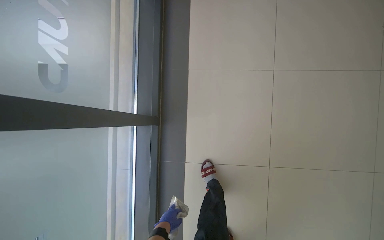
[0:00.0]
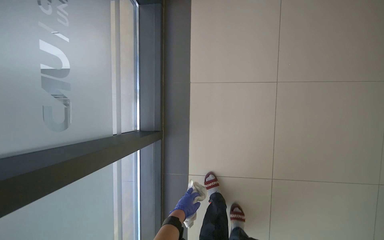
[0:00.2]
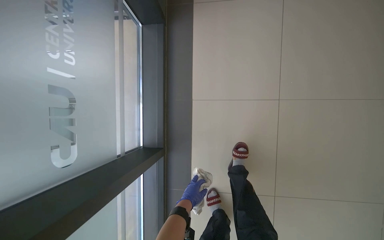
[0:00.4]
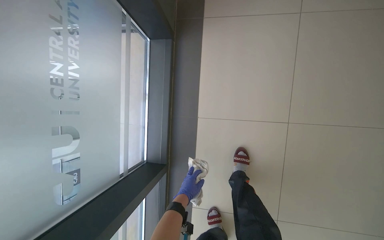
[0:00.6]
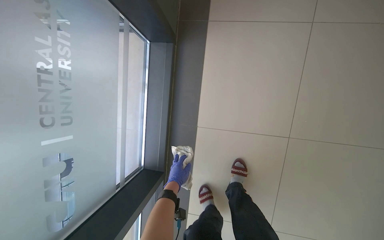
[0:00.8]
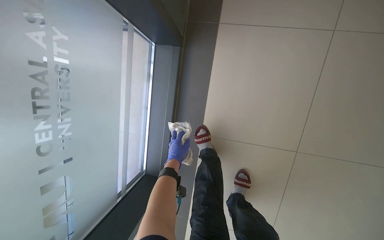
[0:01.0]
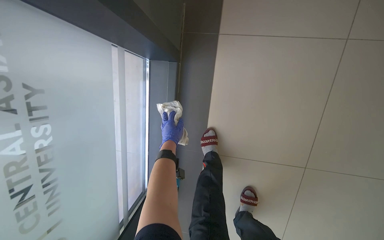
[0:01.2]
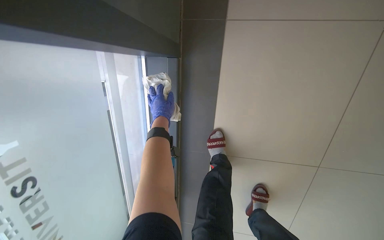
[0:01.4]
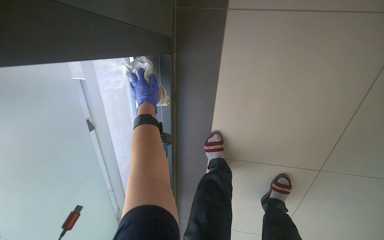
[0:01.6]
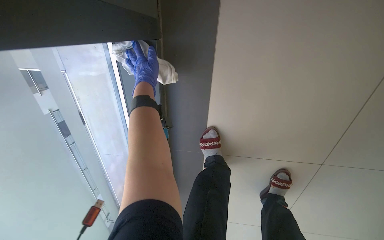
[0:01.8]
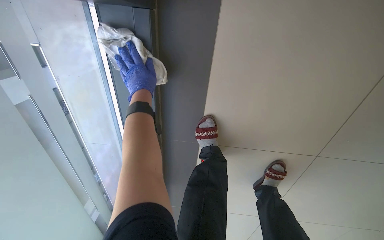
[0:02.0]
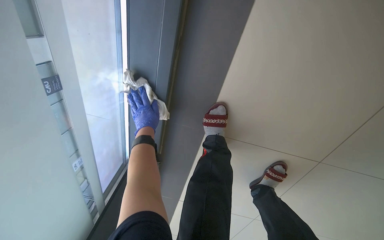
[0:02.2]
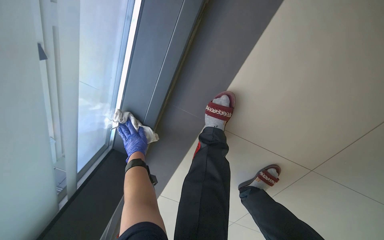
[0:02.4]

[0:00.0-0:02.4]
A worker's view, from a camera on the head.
Job: cleaning windows.
The whole recording: Wiping window frame. The worker wipes the bottom frame of a large window with a cloth.
0:00.0 to 0:01.2: The wearer moves approximately 50 cm.
0:01.2 to 0:02.4: The camera pitches downward, by some 30 degrees. The left hand goes about 30 cm farther from the camera, and travels up the picture and back again, roughly 30 cm each way.

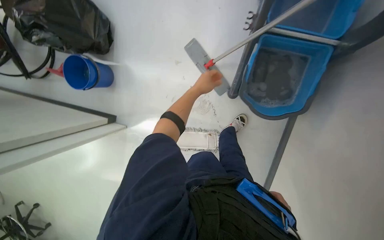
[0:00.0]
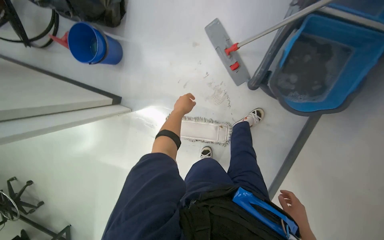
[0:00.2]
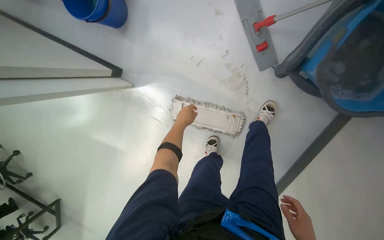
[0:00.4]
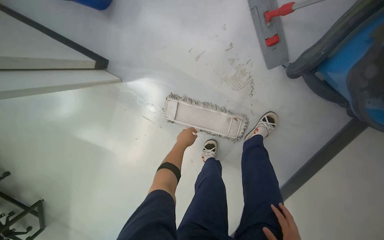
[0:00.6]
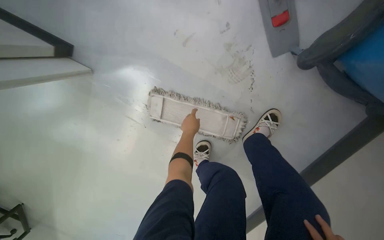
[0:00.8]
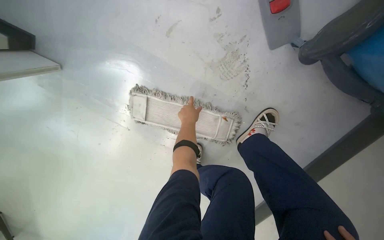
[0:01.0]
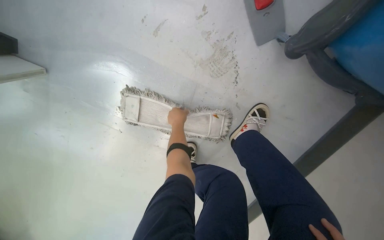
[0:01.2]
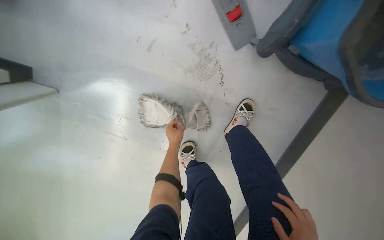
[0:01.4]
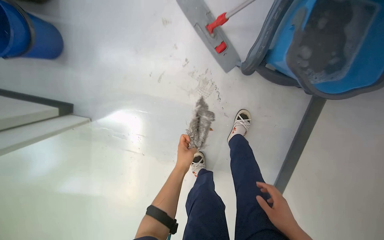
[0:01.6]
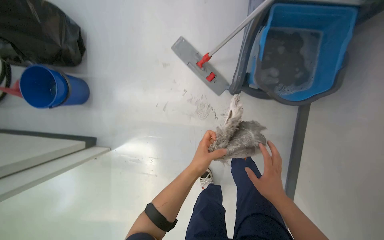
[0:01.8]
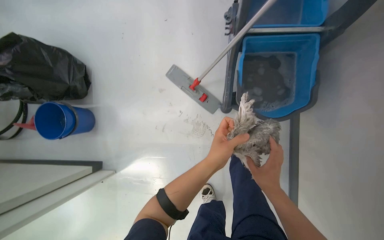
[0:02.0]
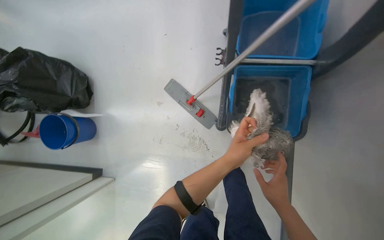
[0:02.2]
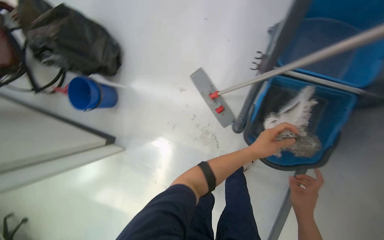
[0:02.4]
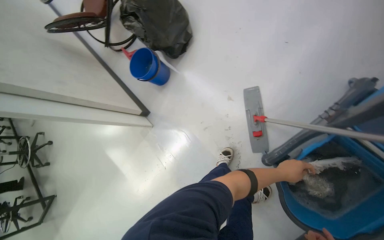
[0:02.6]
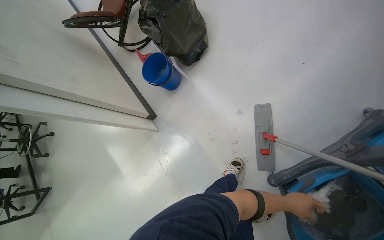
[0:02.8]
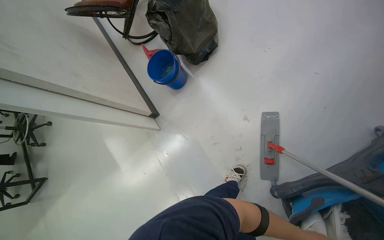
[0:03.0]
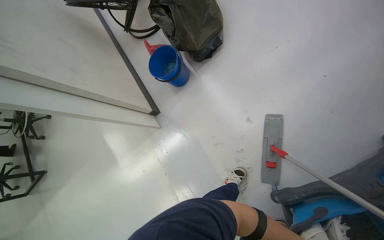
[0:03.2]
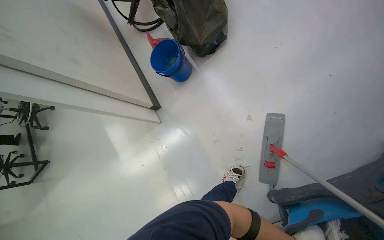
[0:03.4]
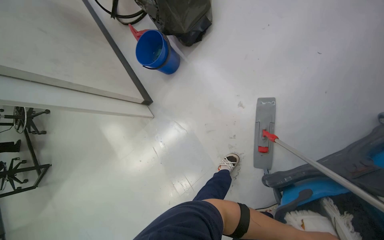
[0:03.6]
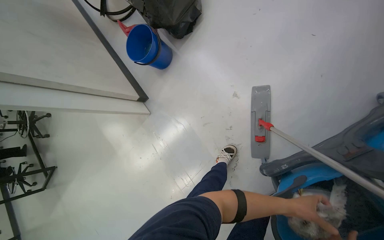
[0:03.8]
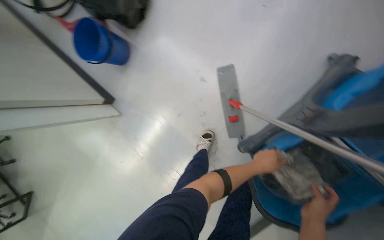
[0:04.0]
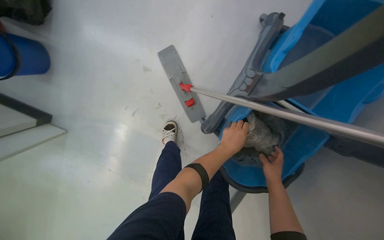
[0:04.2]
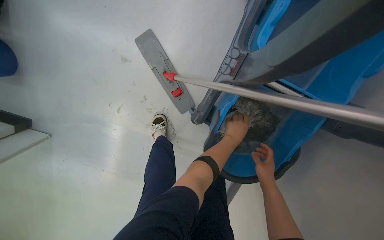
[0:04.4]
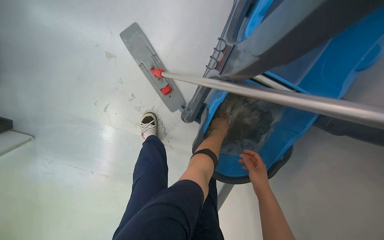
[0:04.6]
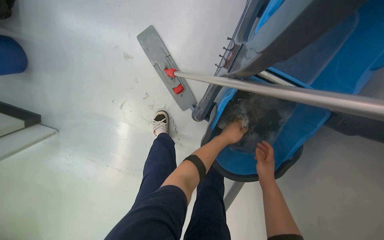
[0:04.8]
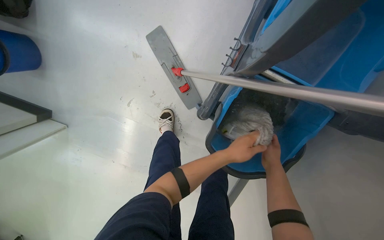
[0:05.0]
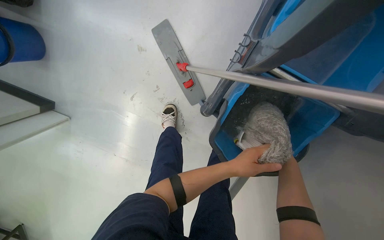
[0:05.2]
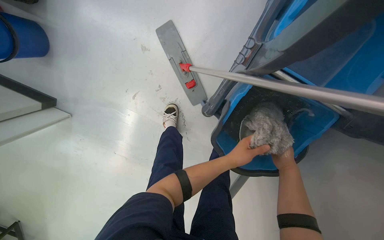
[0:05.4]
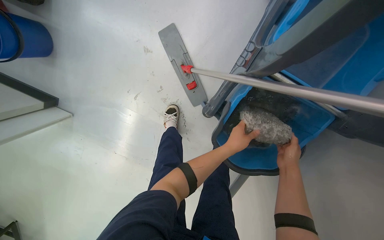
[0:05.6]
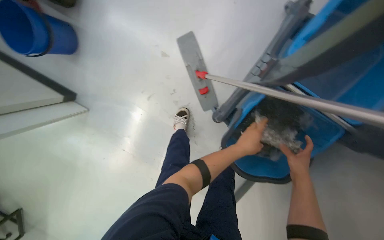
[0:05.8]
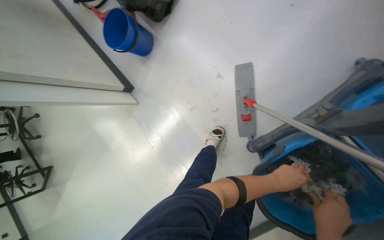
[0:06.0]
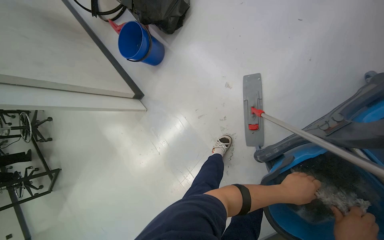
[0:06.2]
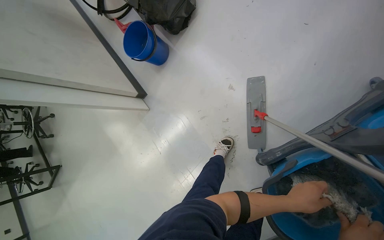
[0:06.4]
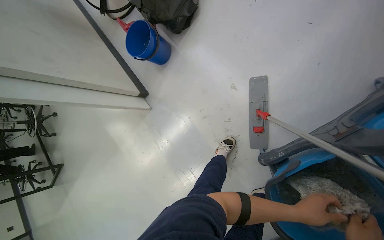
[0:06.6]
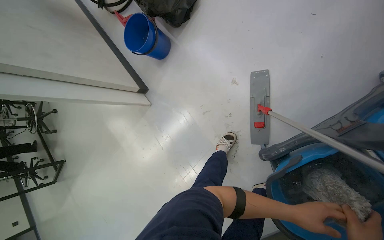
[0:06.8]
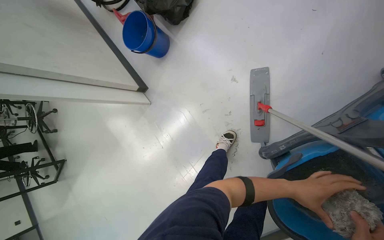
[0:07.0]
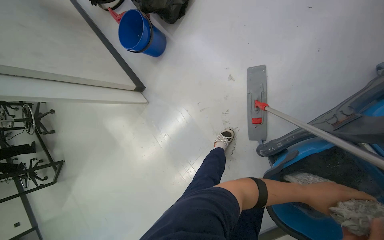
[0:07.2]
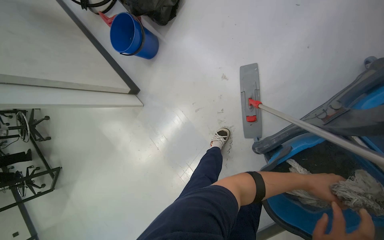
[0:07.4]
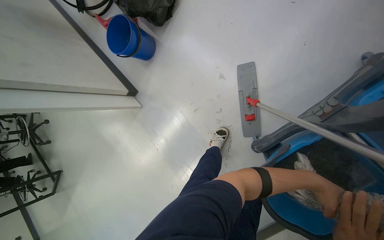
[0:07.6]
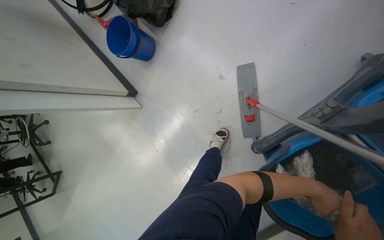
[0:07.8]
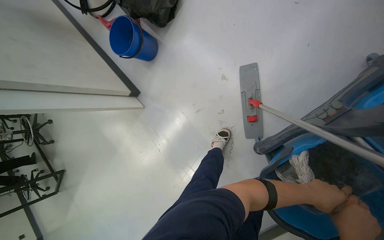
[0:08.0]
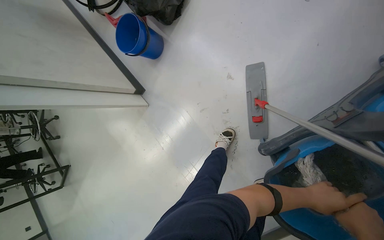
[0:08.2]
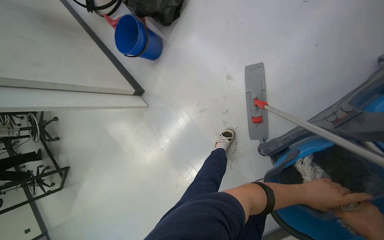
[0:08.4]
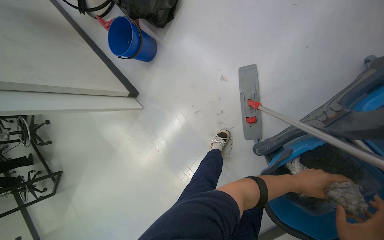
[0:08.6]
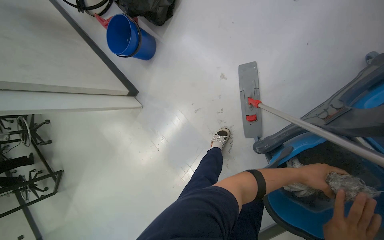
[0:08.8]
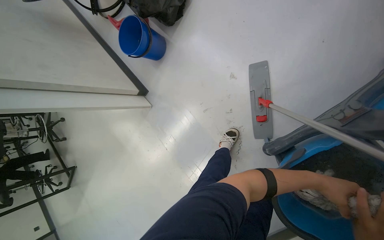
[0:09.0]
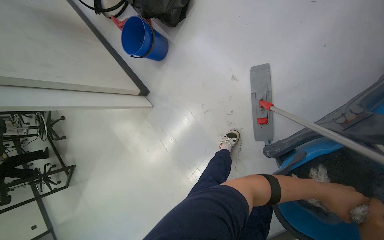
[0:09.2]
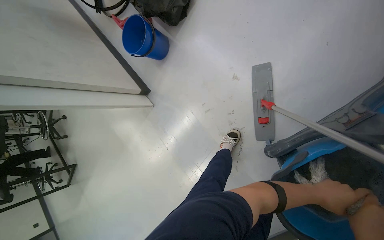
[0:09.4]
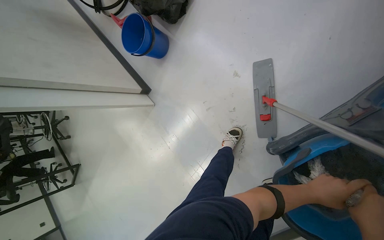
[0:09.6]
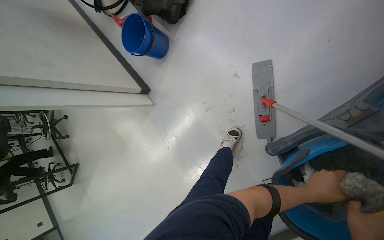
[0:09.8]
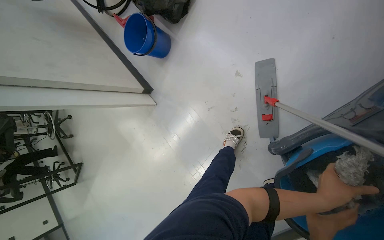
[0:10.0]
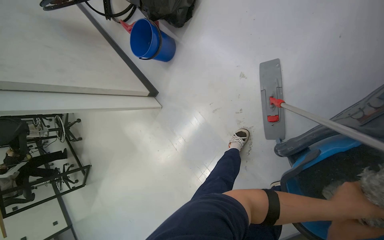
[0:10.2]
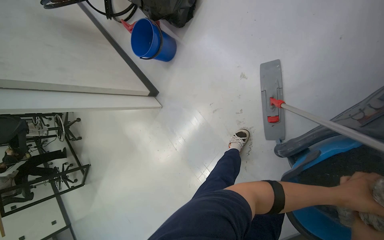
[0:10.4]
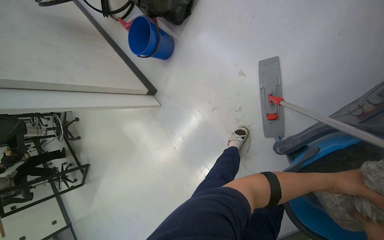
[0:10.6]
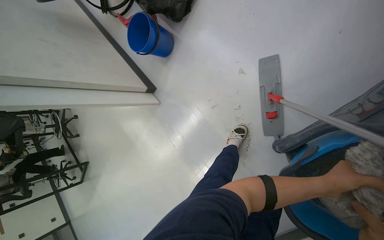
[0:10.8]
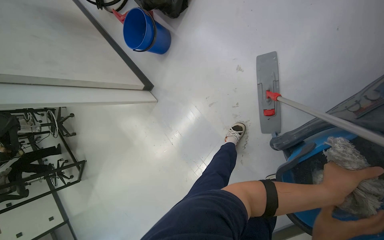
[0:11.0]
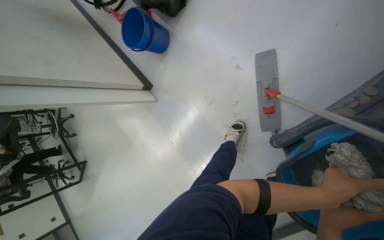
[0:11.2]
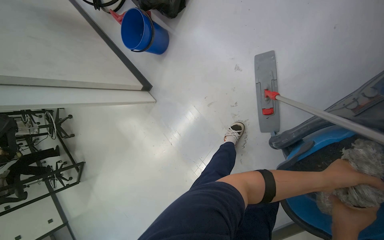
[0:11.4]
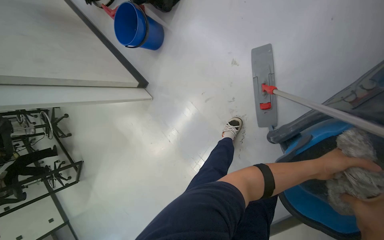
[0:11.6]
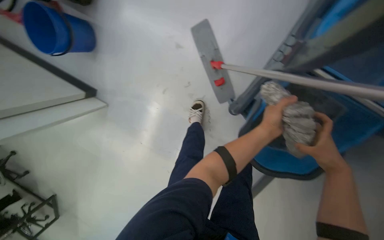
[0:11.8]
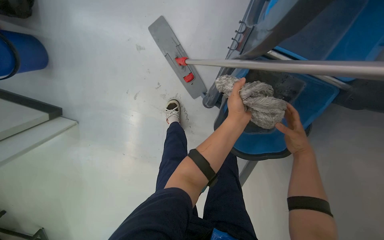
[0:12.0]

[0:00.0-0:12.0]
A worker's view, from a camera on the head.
Job: preparing cleaning supplies.
The whole recording: Changing mop head. The worker removes the dirty mop head and attaches a clean one to the mop handle.
0:00.0 to 0:01.6: The wearer moves roughly 40 cm.
0:01.6 to 0:03.0: The head turns to the left by some 45 degrees.
0:03.0 to 0:04.4: The head turns to the right by roughly 40 degrees. The view tips downward by approximately 20 degrees.
0:04.4 to 0:06.0: The head turns to the left by about 35 degrees.
0:06.0 to 0:07.6: The left hand shifts roughly 10 cm to the right.
0:10.4 to 0:12.0: The wearer's head swings approximately 35 degrees to the right.

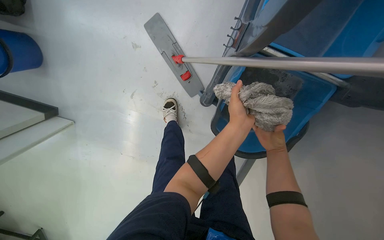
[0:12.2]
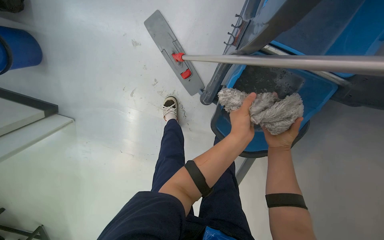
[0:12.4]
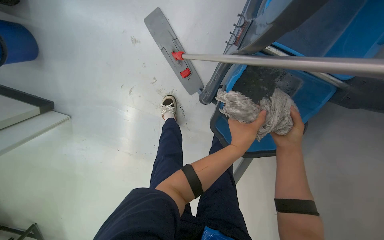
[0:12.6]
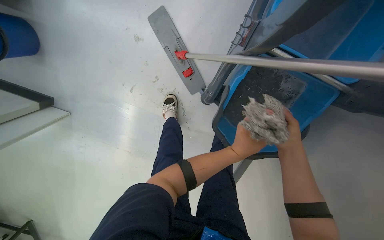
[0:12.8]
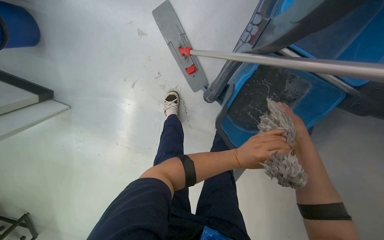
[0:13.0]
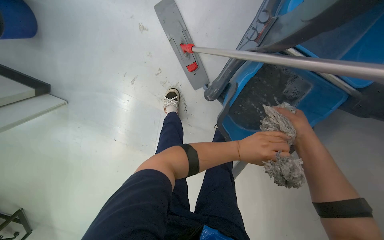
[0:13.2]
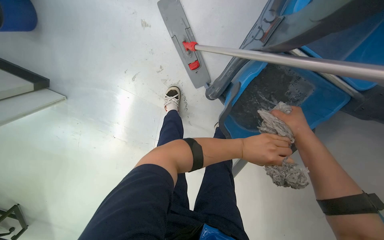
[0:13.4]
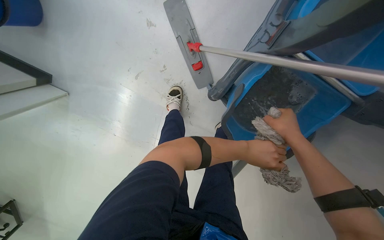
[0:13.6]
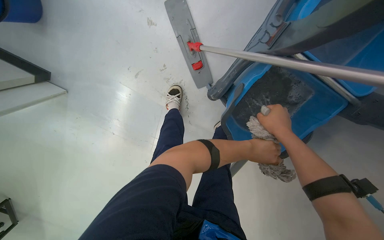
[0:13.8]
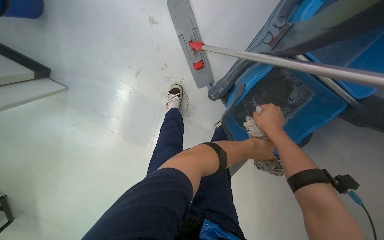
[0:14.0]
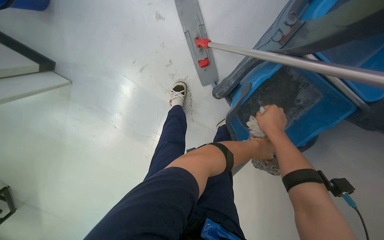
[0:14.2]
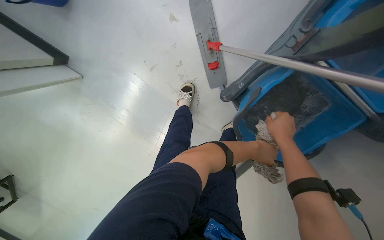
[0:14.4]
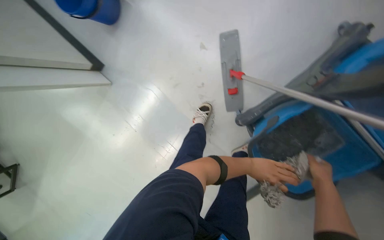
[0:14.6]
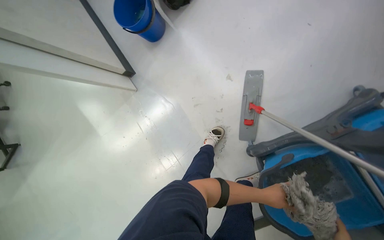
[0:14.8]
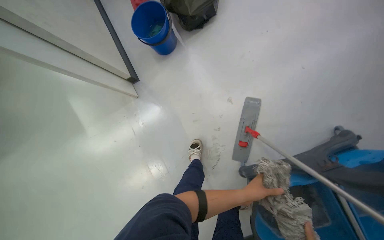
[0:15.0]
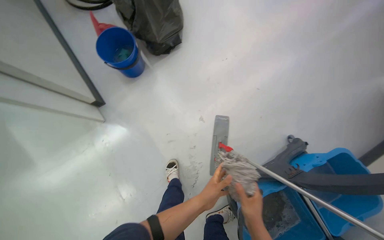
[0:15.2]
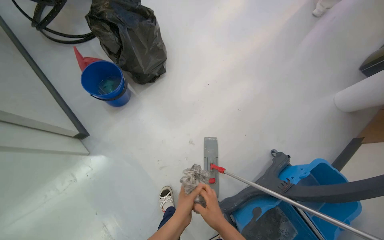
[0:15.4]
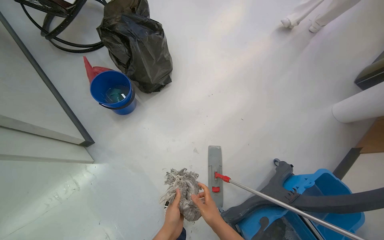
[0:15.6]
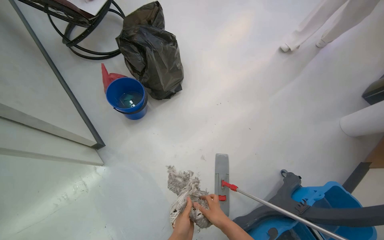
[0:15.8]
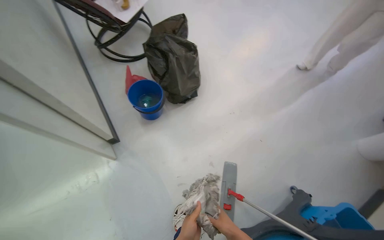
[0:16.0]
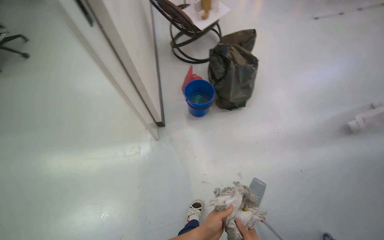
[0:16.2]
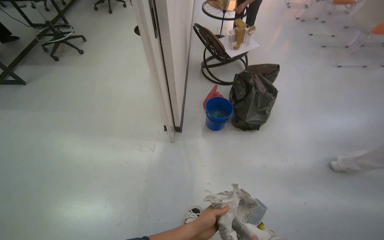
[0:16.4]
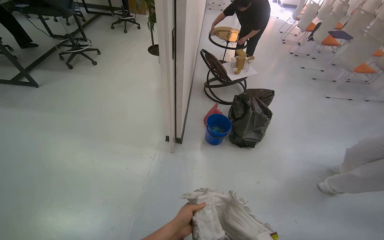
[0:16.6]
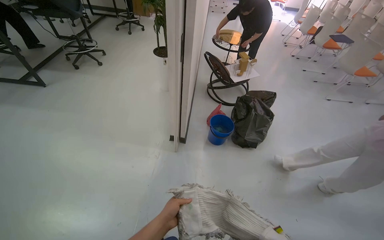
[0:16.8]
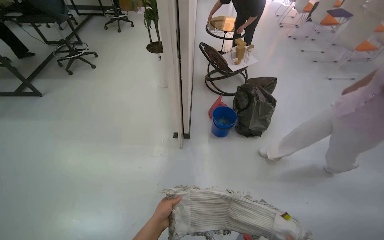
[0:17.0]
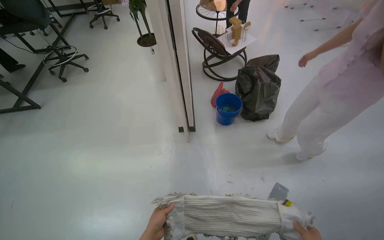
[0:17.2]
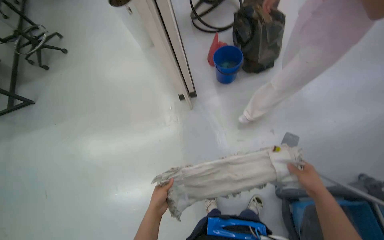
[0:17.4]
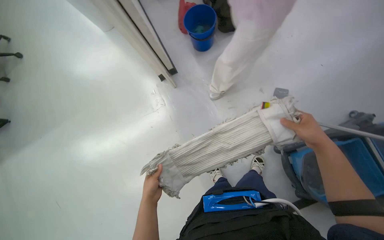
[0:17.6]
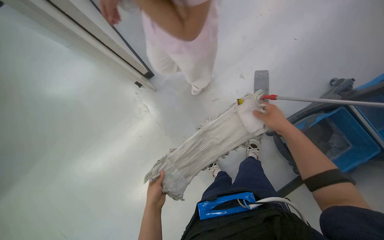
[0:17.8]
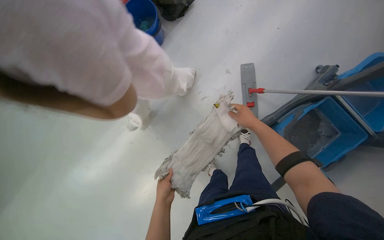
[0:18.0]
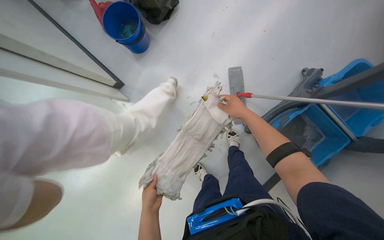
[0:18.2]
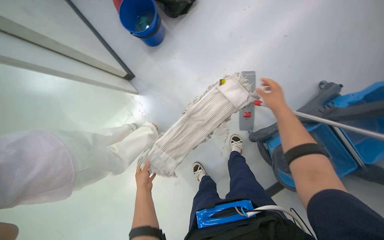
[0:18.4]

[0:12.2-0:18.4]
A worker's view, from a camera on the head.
Job: preparing cleaning supplies.
The whole recording: Changing mop head. The worker removes the dirty mop head and attaches a clean one to the mop handle.
0:12.2 to 0:13.8: The right hand travels up the picture by roughly 10 cm.
0:13.8 to 0:15.4: The wearer moves some 50 cm. The view swings approximately 25 degrees to the right. The camera pitches upward, by roughly 30 degrees. The scene turns about 25 degrees clockwise in the picture.
0:15.4 to 0:16.8: The camera travels about 50 cm. The head turns to the left by some 50 degrees. The view tilts some 25 degrees upward.
0:16.8 to 0:18.4: The view tips downward by approximately 25 degrees. The scene rotates counterclockwise by about 50 degrees.
